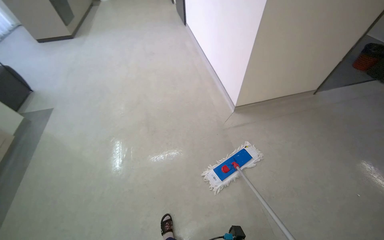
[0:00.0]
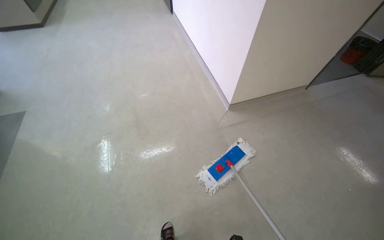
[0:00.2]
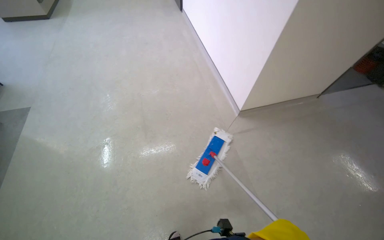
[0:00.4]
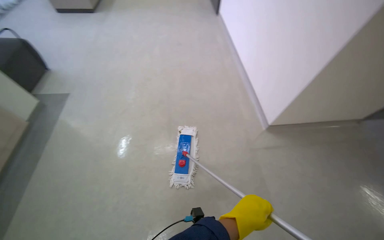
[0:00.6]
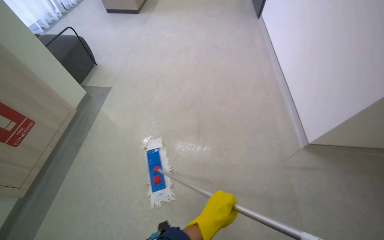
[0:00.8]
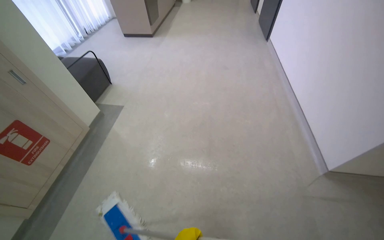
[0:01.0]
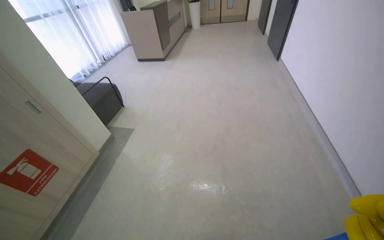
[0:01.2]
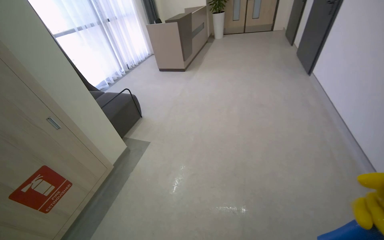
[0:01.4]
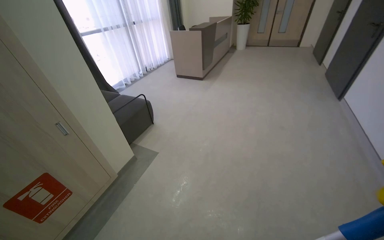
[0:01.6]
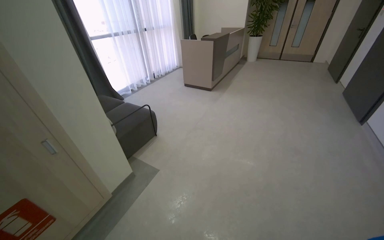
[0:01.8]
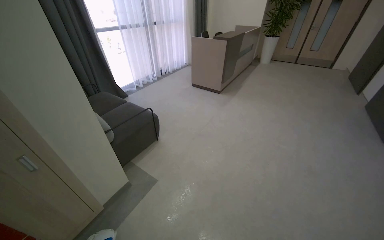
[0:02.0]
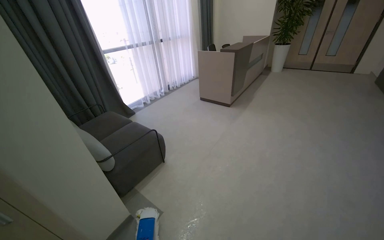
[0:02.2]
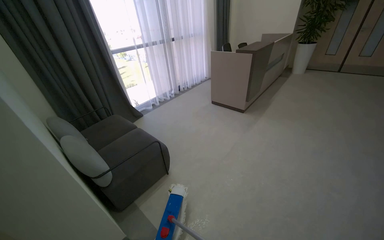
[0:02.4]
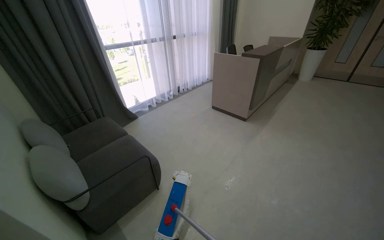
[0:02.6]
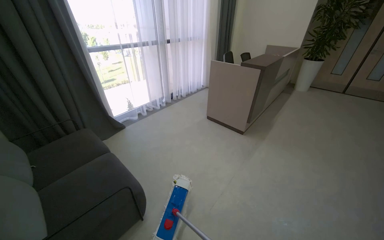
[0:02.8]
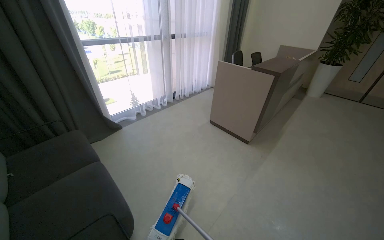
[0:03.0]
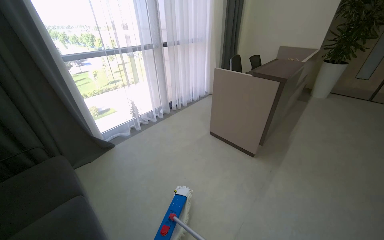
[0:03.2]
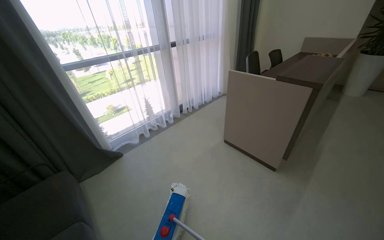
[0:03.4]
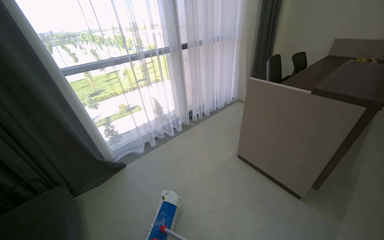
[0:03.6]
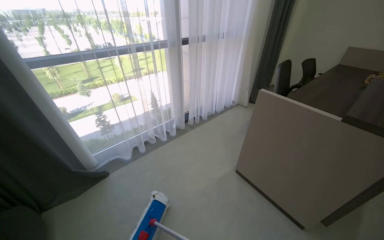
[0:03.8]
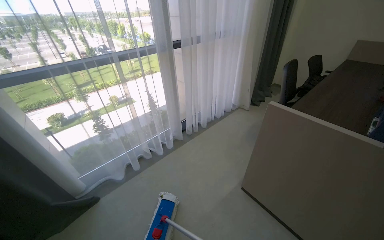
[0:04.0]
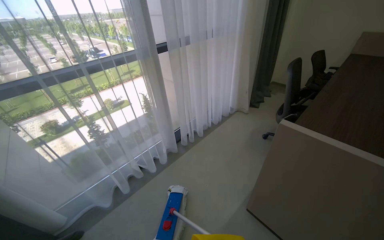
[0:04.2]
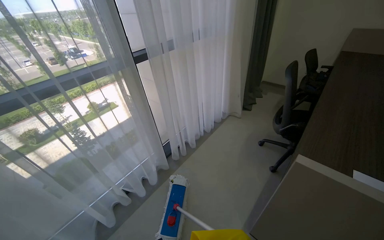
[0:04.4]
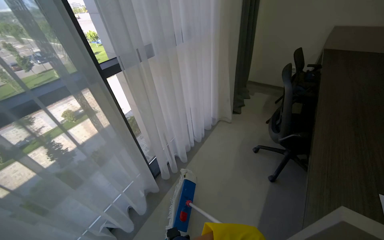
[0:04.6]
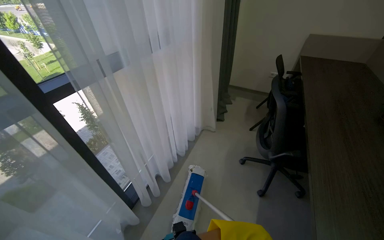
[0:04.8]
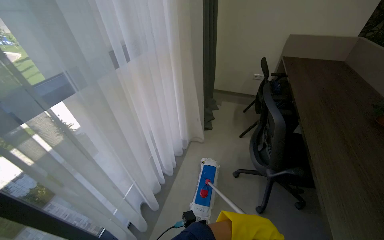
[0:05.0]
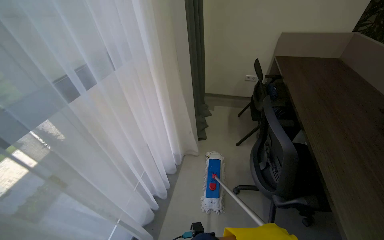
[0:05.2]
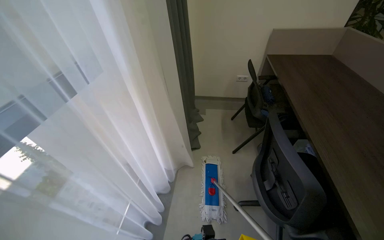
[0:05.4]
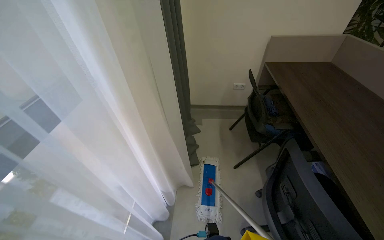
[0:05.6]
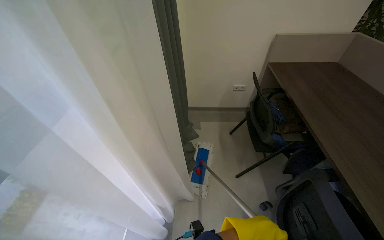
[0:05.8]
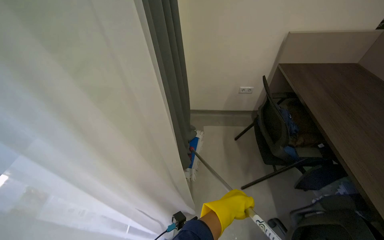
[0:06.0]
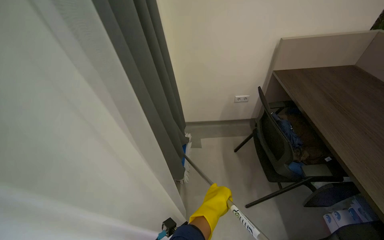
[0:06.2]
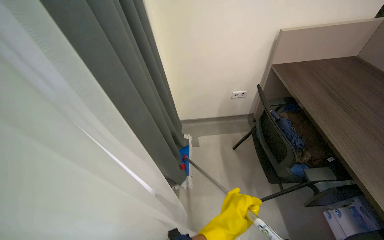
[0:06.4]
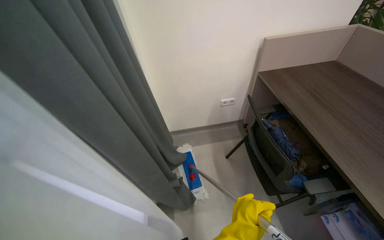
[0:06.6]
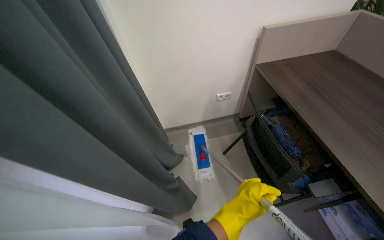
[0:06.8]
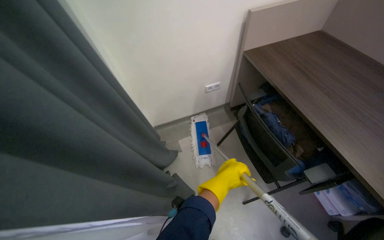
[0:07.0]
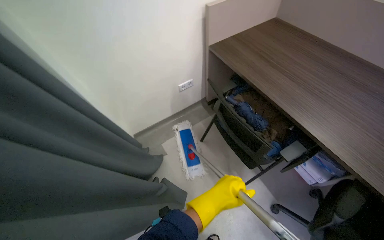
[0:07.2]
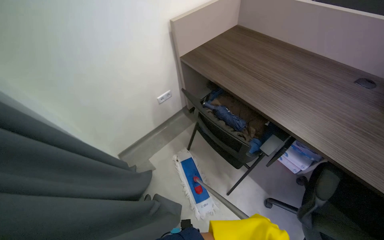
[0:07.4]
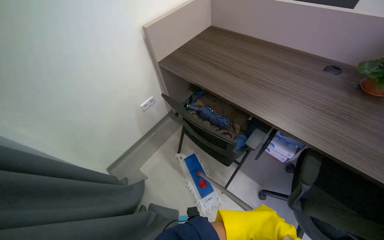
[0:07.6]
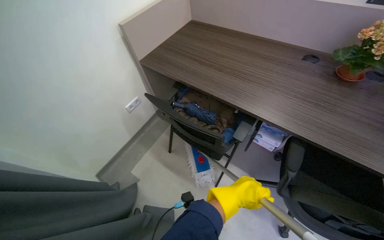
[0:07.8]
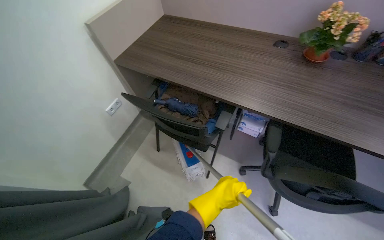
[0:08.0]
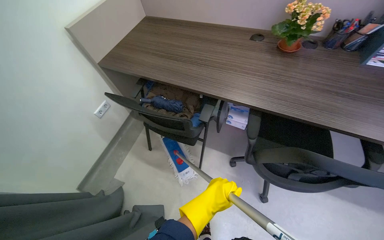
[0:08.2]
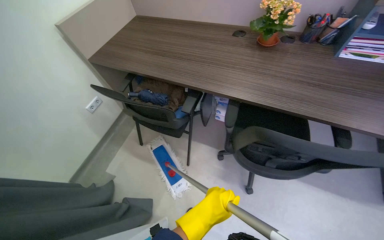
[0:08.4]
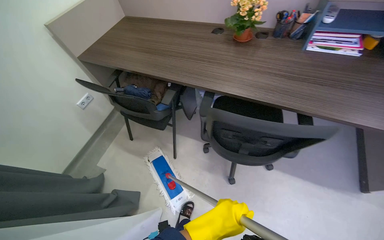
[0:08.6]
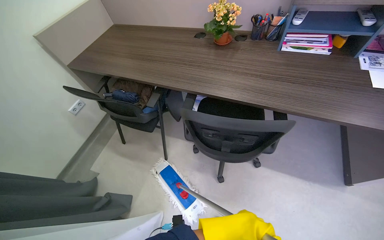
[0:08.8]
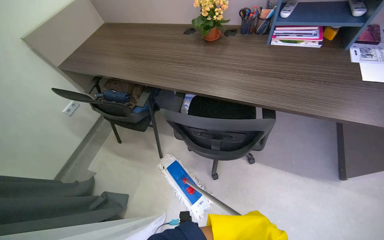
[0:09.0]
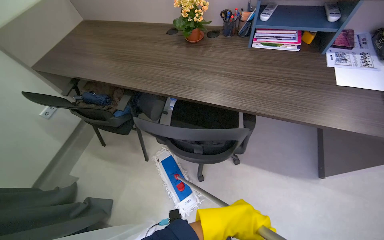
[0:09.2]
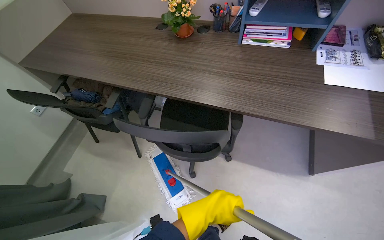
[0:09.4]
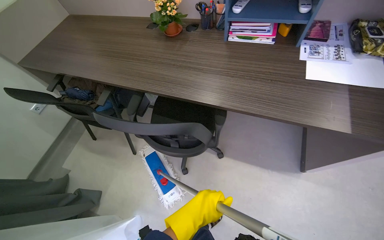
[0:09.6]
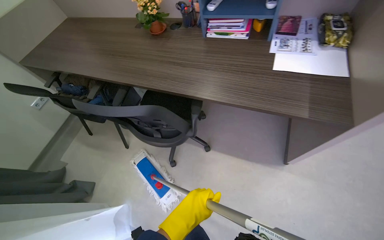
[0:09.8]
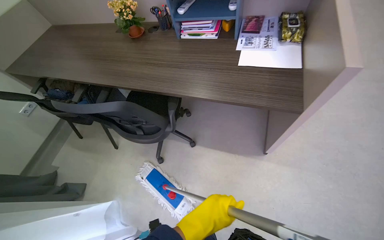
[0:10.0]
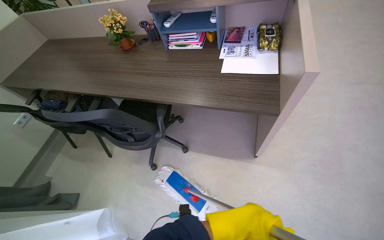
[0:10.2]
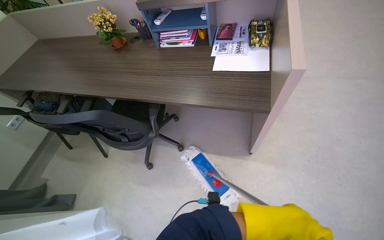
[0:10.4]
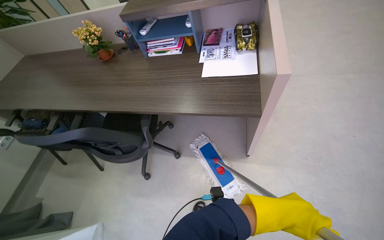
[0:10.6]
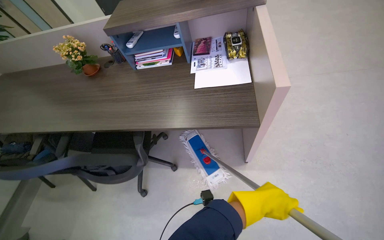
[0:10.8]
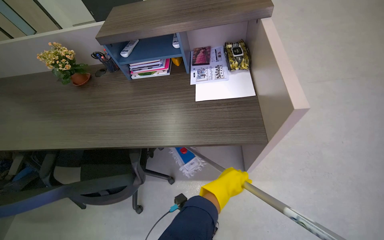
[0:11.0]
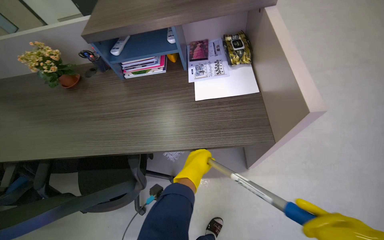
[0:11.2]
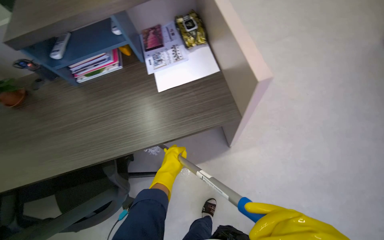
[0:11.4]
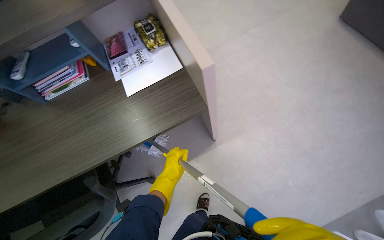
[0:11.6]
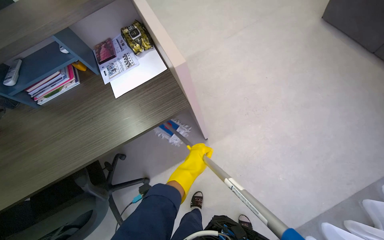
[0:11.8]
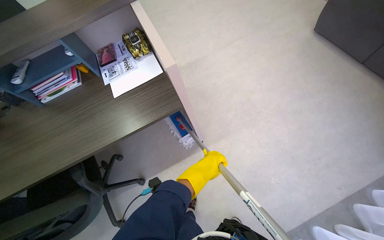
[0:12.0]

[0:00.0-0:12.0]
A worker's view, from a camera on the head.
Job: mopping floor.
The whole recording: Mopping office and hallway floors. The worker mops the floors in the office and hallway, moving furniture and rinsing the mop head as needed.
0:00.0 to 0:01.6: The camera is carried some 1 m. The wearer's head swings roughly 40 degrees to the left.
0:01.6 to 0:03.0: The camera is carried approximately 1.5 m. The head rotates some 20 degrees to the left.
0:03.0 to 0:04.4: The camera travels about 1.5 m.
0:04.4 to 0:06.0: The camera travels roughly 1.5 m. The wearer looks about 35 degrees further to the right.
0:06.0 to 0:07.6: The camera is carried about 40 cm. The wearer looks roughly 50 degrees further to the right.
0:07.6 to 0:09.0: The camera is carried to the right, approximately 60 cm.
0:09.0 to 0:10.4: The wearer moves to the right, roughly 60 cm.
0:10.4 to 0:12.0: The head rotates approximately 40 degrees to the right.

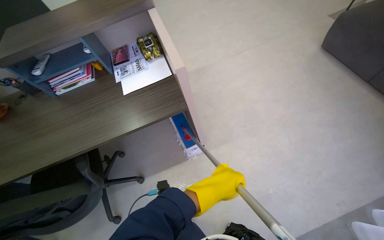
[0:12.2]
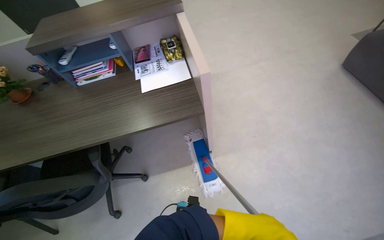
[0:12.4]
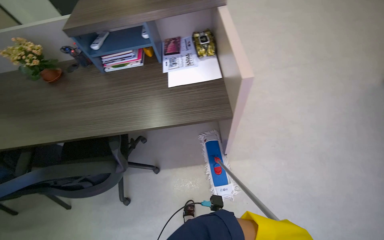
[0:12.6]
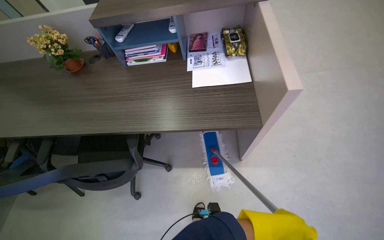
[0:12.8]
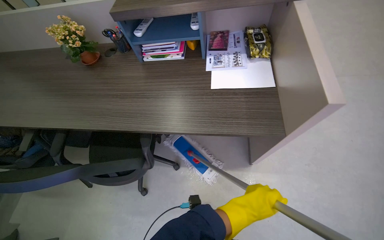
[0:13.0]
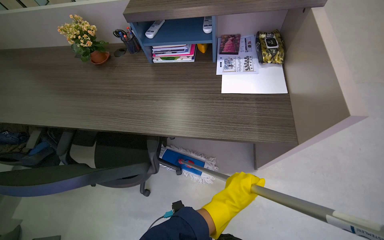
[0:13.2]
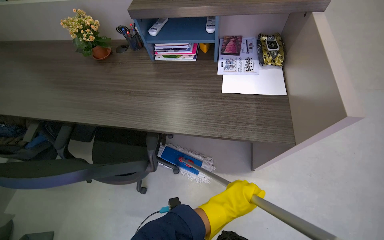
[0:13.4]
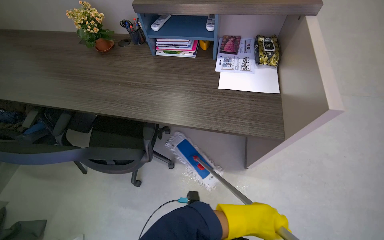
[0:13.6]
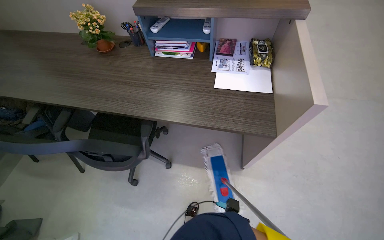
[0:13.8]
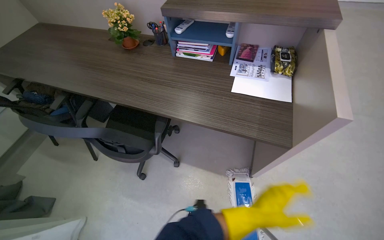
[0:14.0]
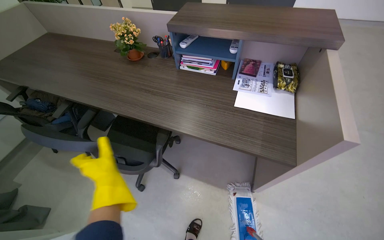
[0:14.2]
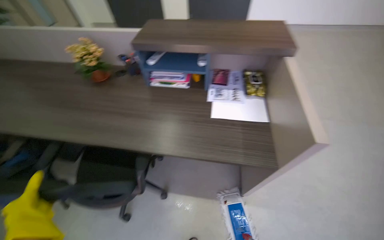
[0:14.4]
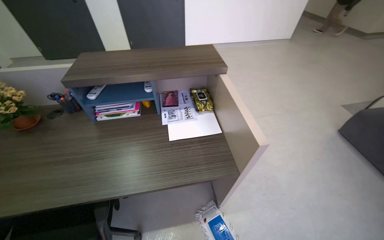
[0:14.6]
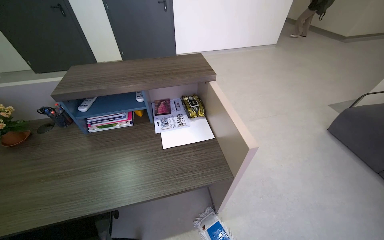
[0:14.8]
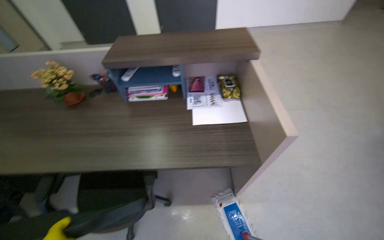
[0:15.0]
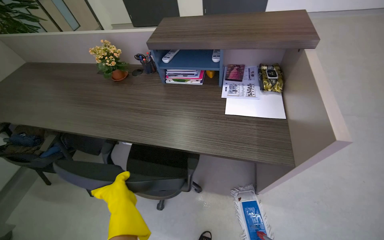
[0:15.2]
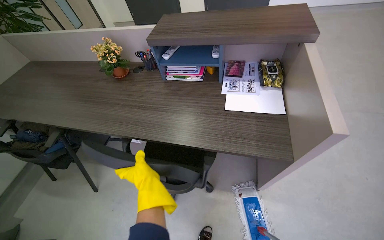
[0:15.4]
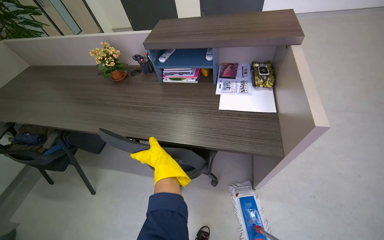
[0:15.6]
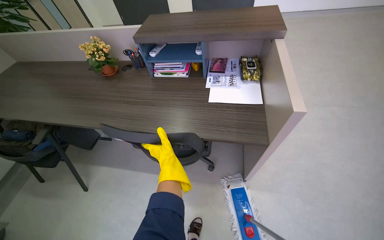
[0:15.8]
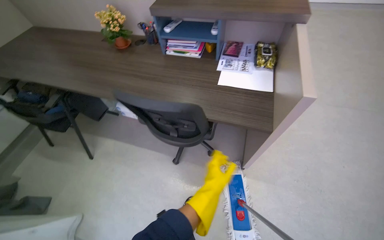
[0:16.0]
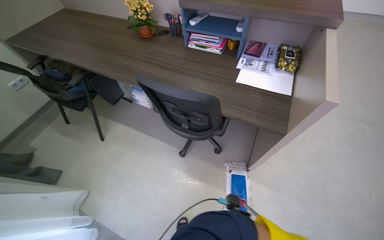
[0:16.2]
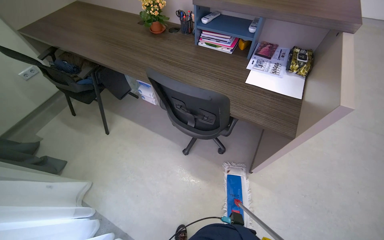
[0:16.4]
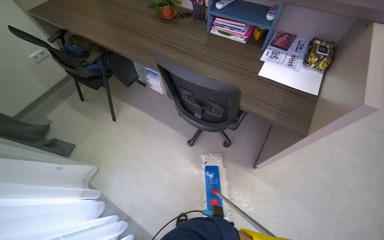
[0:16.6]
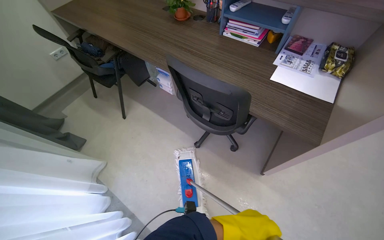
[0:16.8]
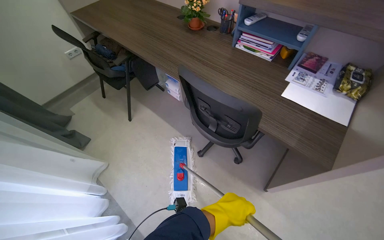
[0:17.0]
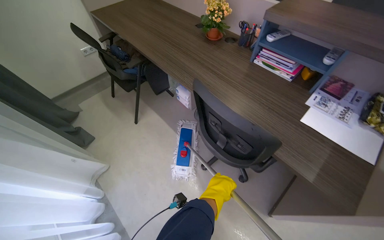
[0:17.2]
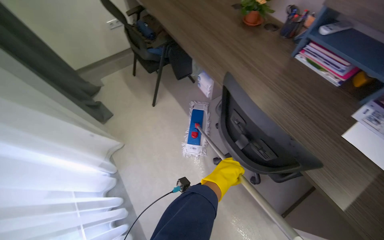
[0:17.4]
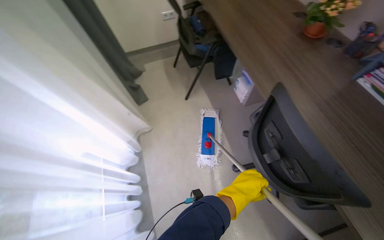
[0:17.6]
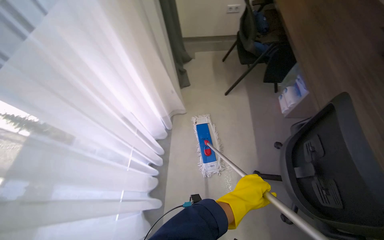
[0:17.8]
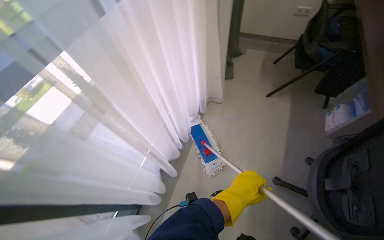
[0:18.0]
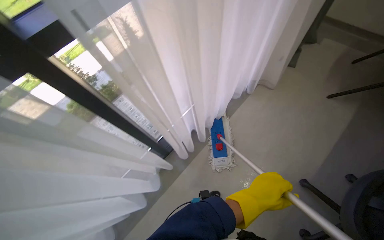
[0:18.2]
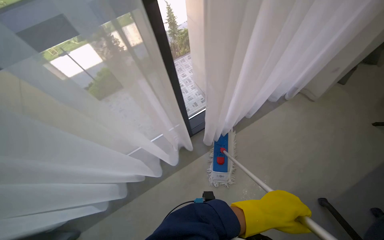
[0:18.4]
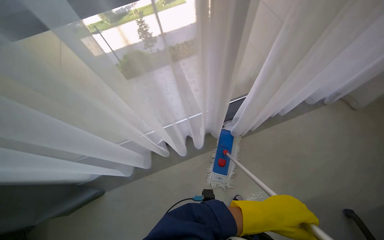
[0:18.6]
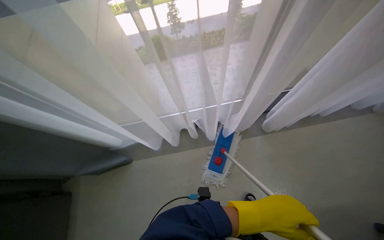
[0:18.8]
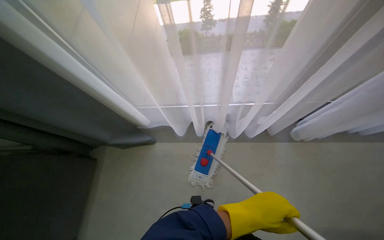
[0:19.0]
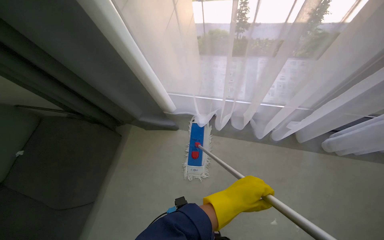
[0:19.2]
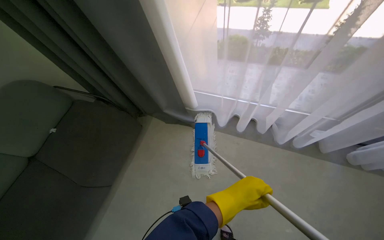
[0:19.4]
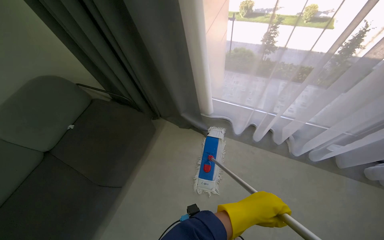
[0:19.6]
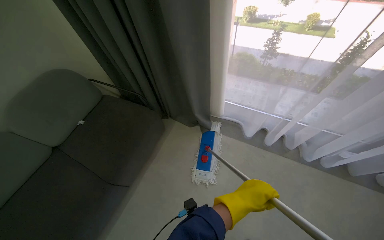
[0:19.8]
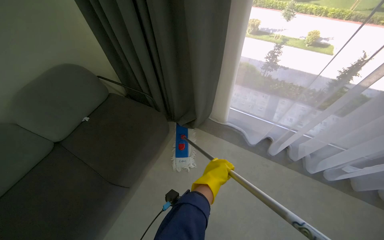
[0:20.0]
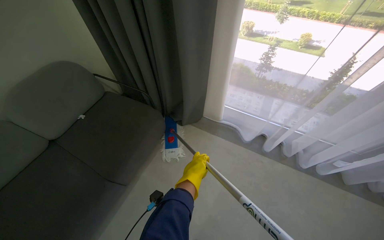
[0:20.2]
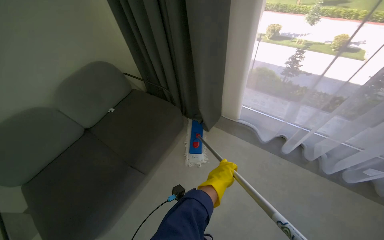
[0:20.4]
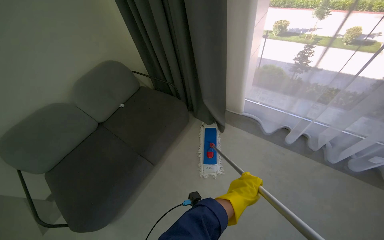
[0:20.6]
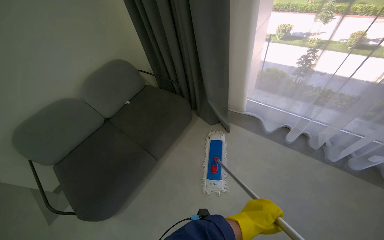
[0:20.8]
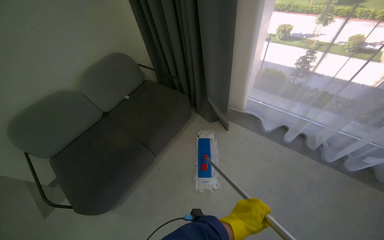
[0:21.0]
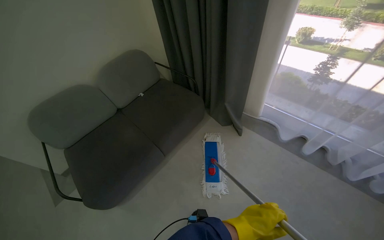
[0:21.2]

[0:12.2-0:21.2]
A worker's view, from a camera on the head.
Job: mopping floor.
The whole recording: Mopping office and hallway floors. The worker mops the floors in the office and hallway, moving furniture and rinsing the mop head as needed.
0:12.2 to 0:13.8: The scene rotates clockwise by roughly 30 degrees.
0:16.6 to 0:18.2: The wearer's head swings roughly 105 degrees to the left.
0:18.2 to 0:19.8: The camera travels approximately 90 cm. The head turns to the left by roughly 65 degrees.
0:19.8 to 0:21.2: The head turns to the left by about 15 degrees.
